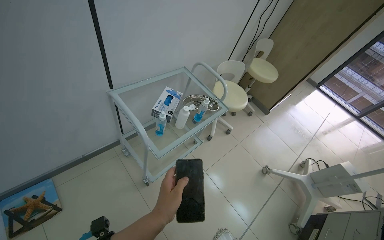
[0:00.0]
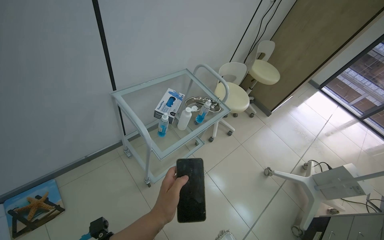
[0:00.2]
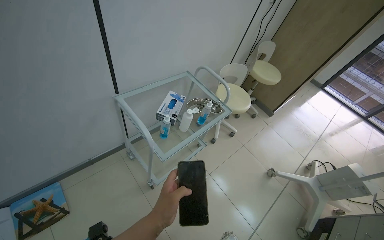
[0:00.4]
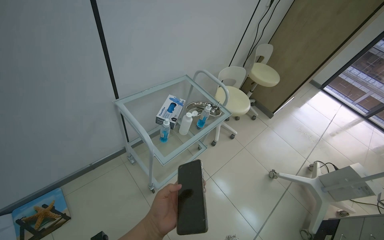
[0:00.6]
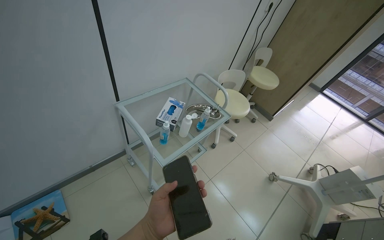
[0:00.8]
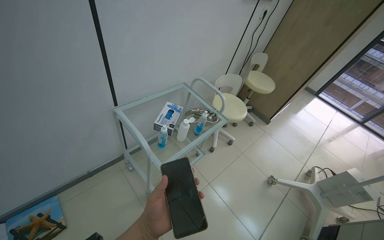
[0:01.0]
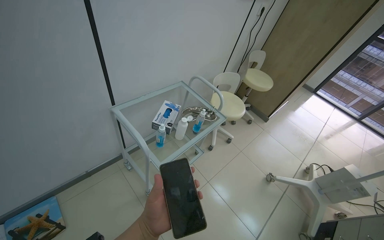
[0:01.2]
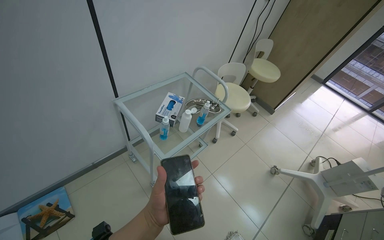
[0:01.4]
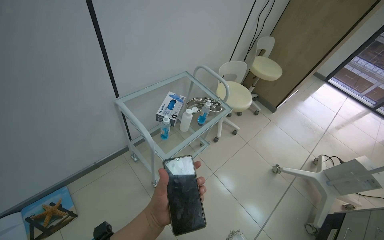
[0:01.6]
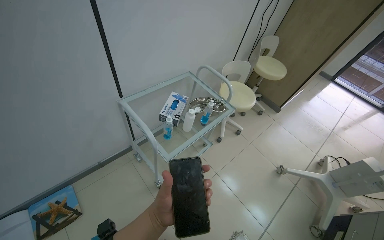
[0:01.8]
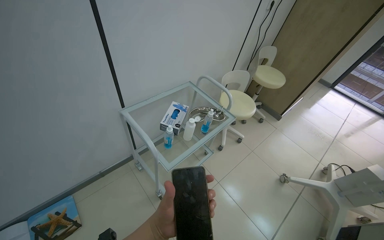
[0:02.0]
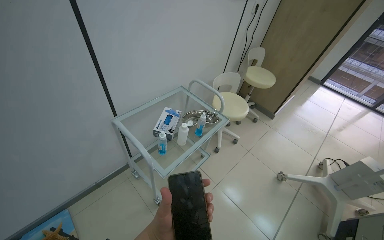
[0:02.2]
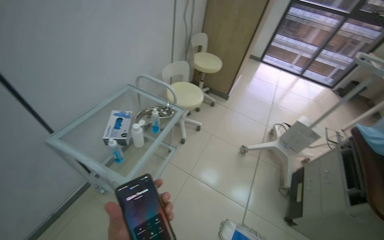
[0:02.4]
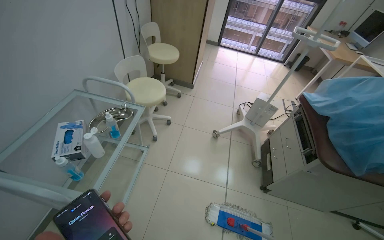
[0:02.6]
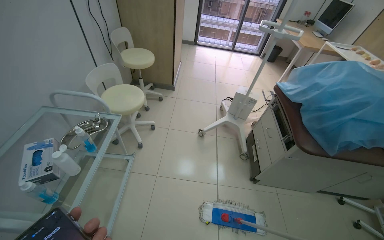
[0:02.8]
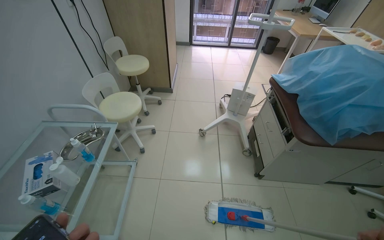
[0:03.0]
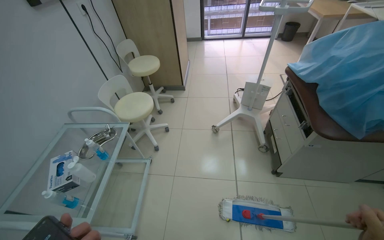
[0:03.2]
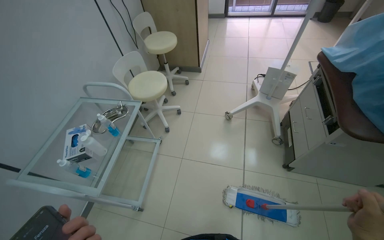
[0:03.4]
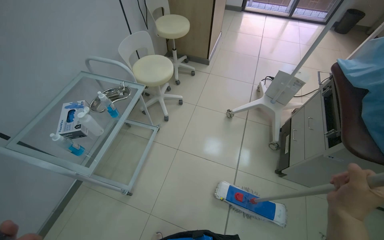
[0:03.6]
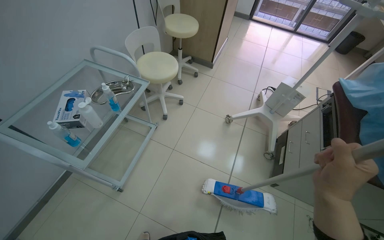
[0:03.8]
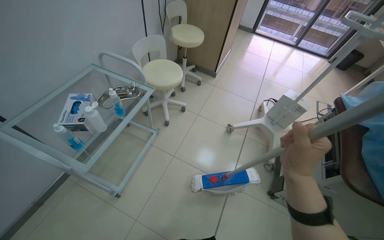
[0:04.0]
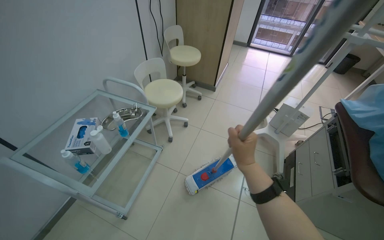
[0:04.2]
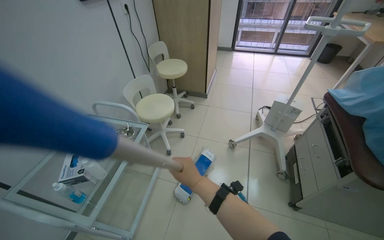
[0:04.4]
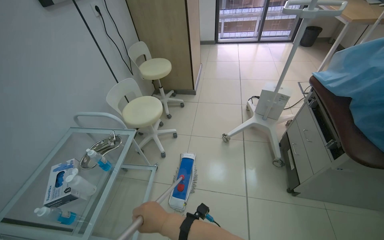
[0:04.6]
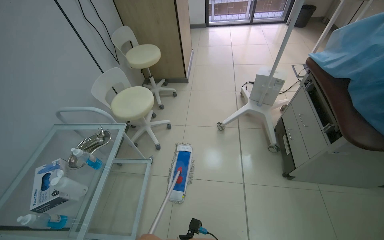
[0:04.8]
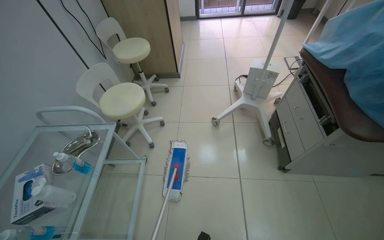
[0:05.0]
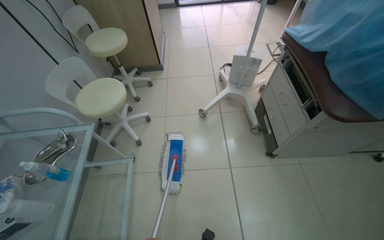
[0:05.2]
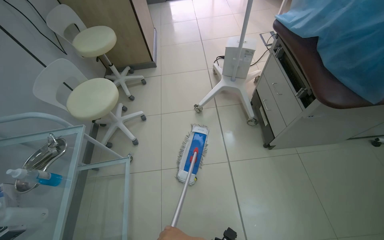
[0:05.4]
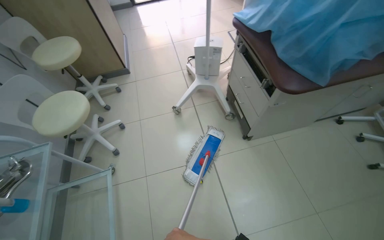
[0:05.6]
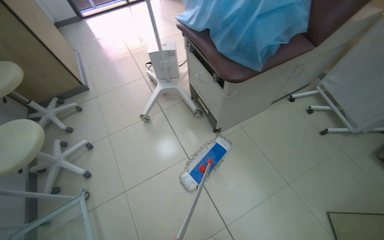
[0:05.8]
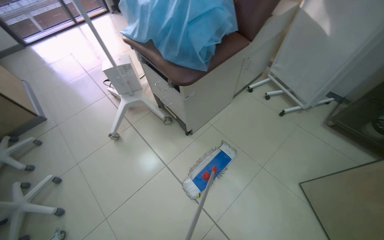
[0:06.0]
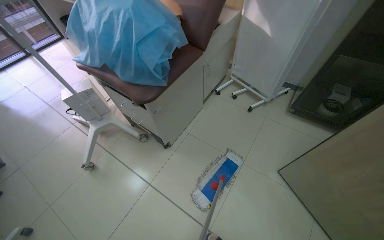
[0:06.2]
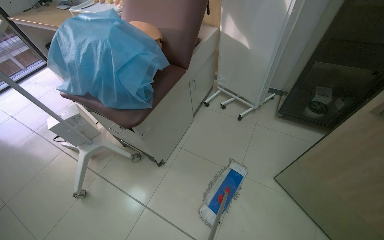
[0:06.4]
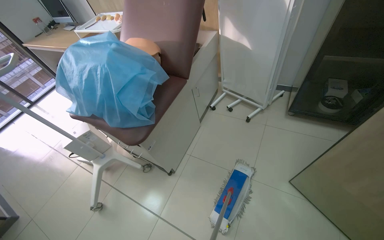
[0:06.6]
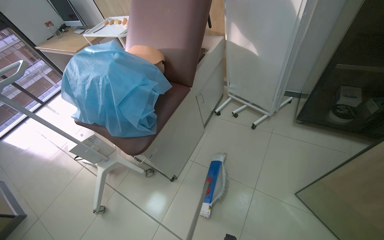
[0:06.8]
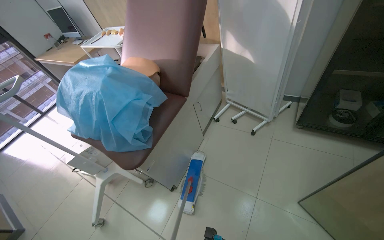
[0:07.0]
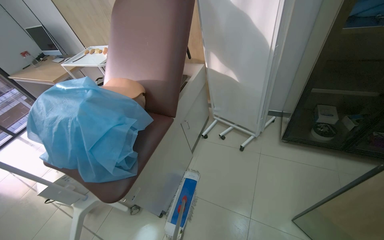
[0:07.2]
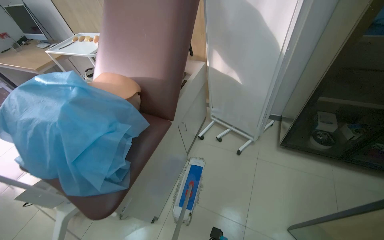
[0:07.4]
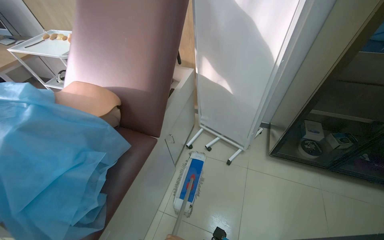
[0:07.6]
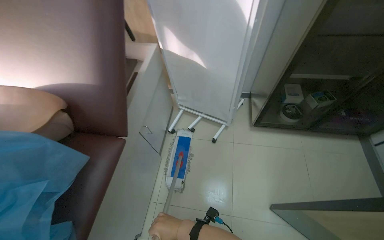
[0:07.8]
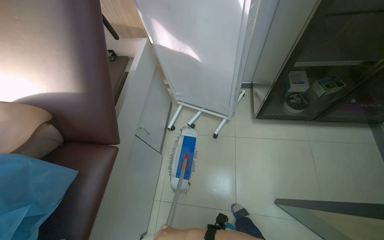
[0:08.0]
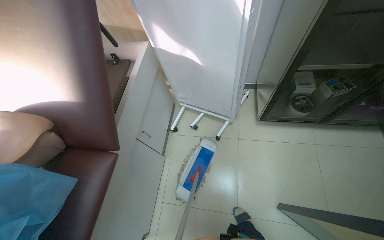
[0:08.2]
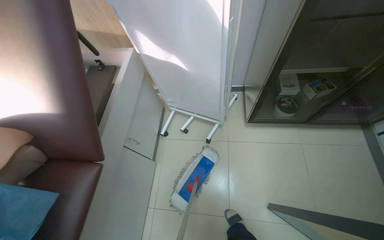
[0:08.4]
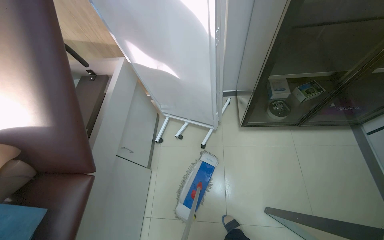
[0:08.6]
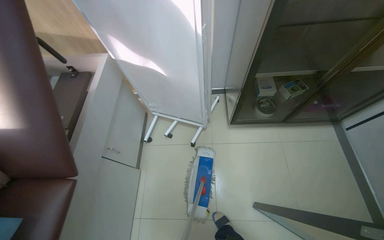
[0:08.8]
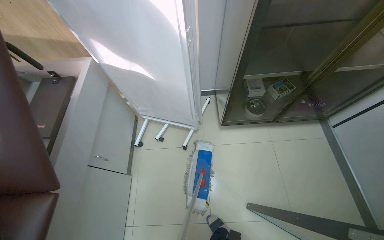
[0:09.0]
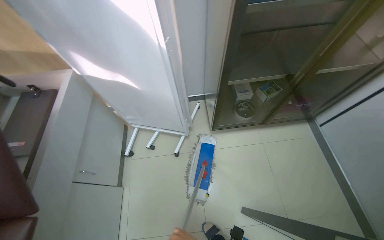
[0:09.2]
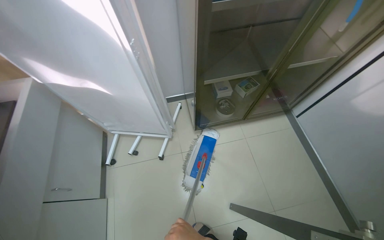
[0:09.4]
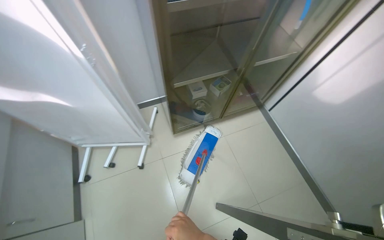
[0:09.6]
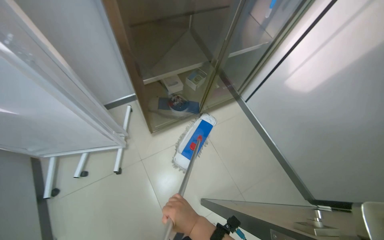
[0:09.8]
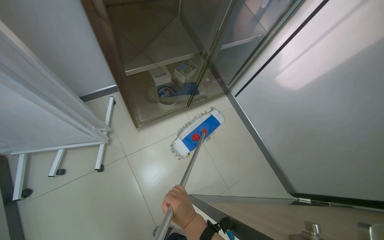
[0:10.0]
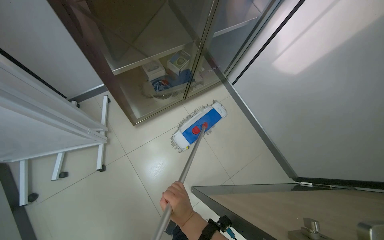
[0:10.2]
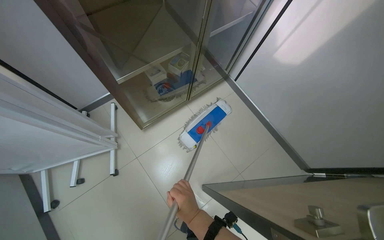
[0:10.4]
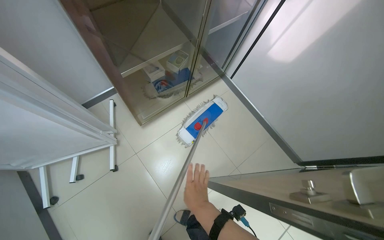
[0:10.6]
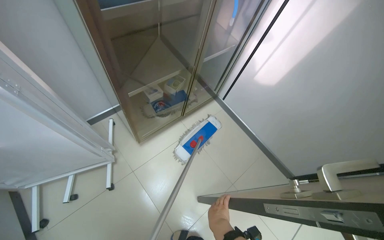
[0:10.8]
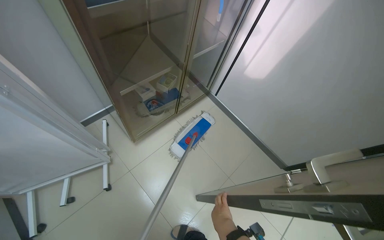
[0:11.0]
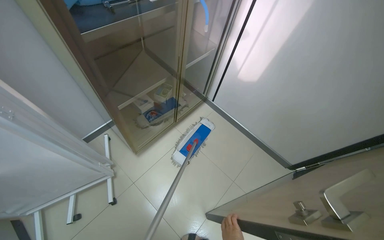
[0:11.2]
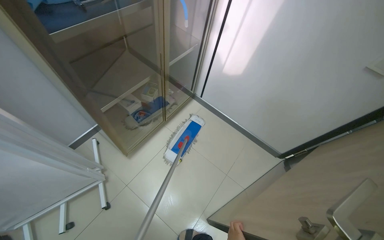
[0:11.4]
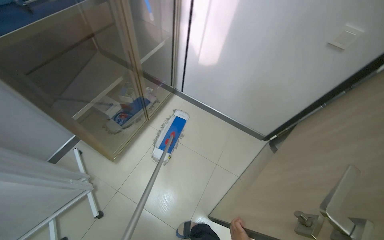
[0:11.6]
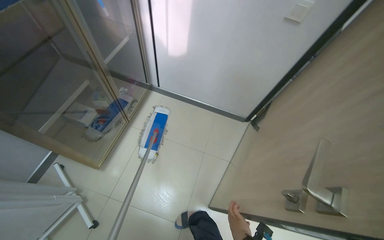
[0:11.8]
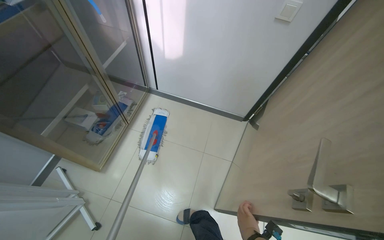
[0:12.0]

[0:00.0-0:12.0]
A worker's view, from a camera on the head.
Job: mopping floor.
The whole recording: Mopping room floor. The worker mops the floor in the room, moving furniture and objects to clean the entire area.
0:01.6 to 0:03.0: The head rotates about 45 degrees to the right.
0:04.4 to 0:06.0: The head rotates roughly 60 degrees to the right.
0:06.0 to 0:07.6: The camera travels about 60 cm. The wearer looks some 25 degrees further to the right.
0:07.6 to 0:09.0: The wearer's head swings approximately 25 degrees to the right. The view tilts about 10 degrees downward.
0:09.0 to 0:10.4: The wearer looks some 35 degrees further to the right.
0:10.4 to 0:12.0: The wearer looks about 35 degrees further to the right.

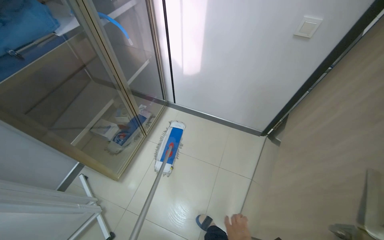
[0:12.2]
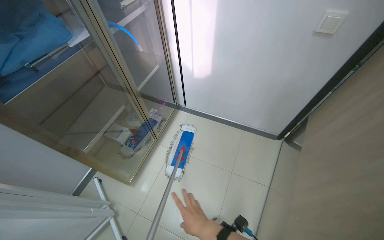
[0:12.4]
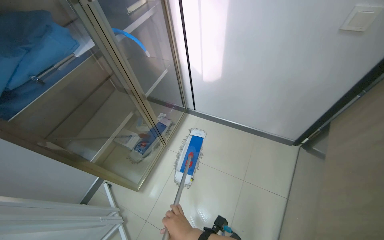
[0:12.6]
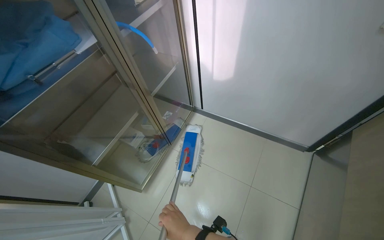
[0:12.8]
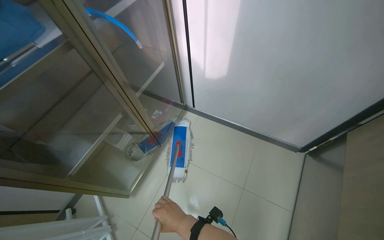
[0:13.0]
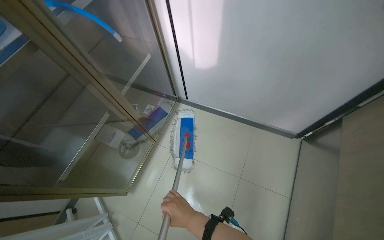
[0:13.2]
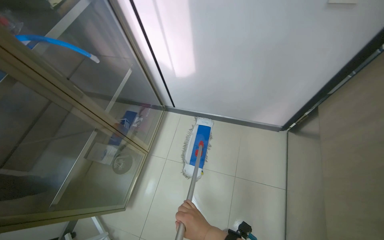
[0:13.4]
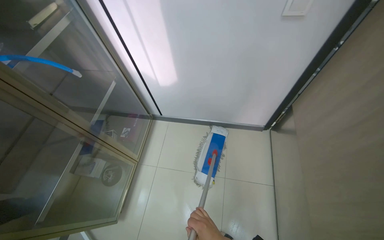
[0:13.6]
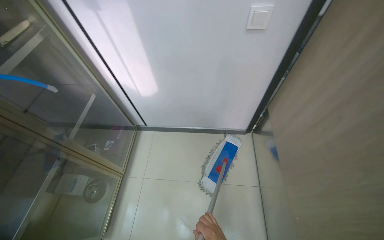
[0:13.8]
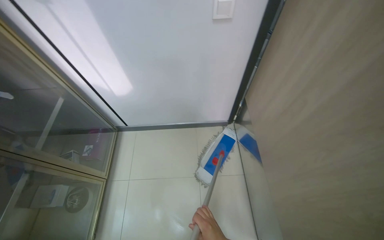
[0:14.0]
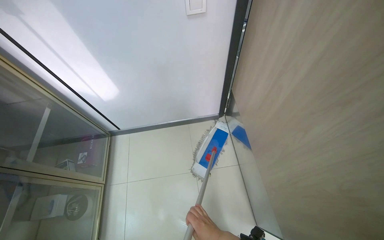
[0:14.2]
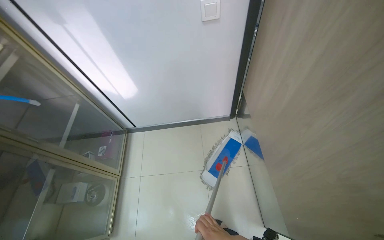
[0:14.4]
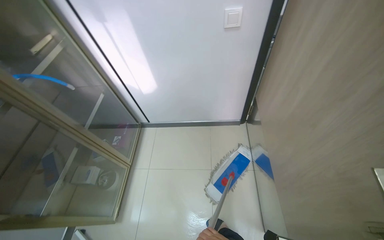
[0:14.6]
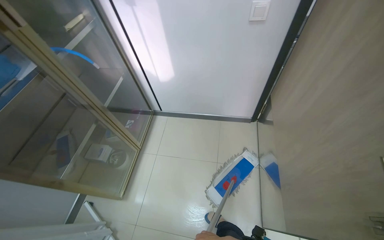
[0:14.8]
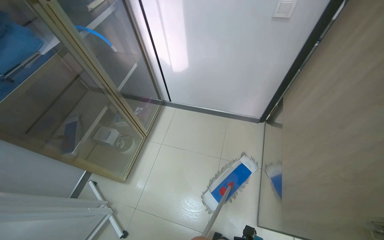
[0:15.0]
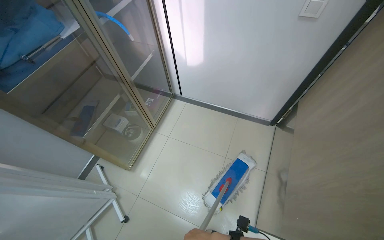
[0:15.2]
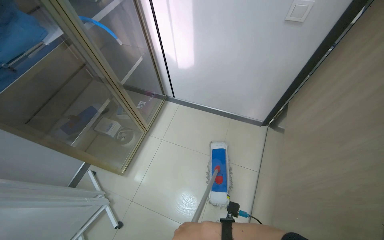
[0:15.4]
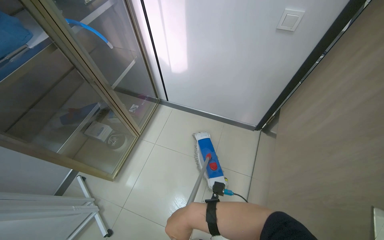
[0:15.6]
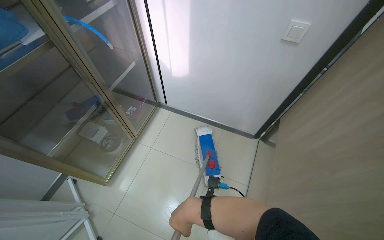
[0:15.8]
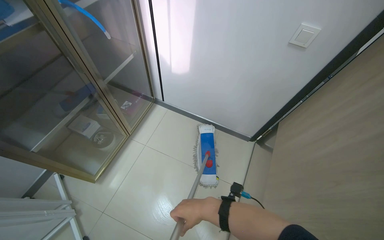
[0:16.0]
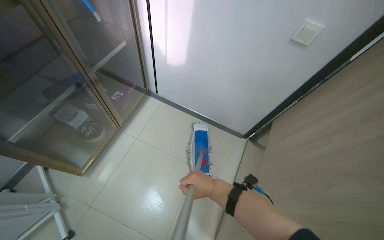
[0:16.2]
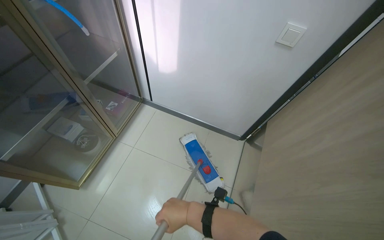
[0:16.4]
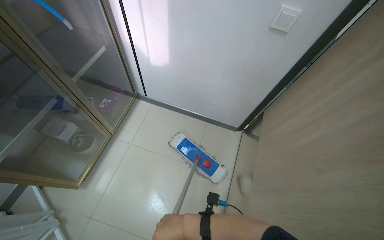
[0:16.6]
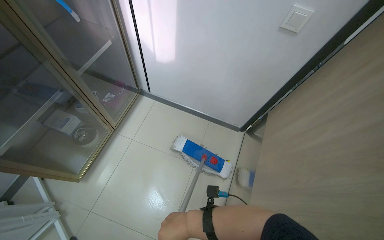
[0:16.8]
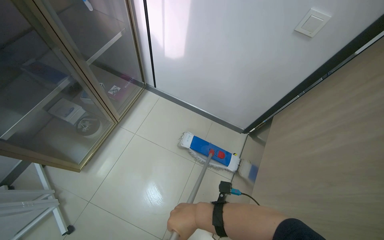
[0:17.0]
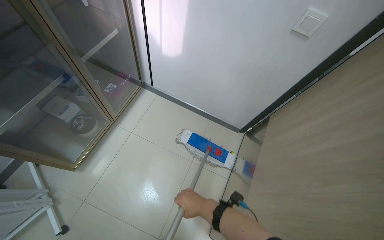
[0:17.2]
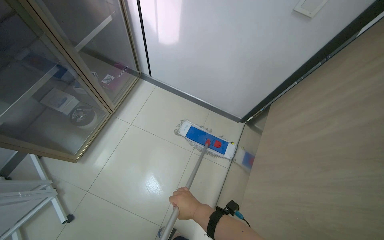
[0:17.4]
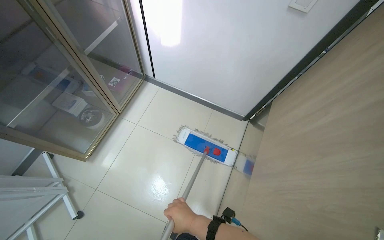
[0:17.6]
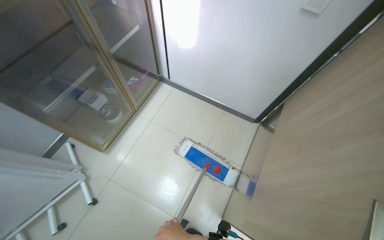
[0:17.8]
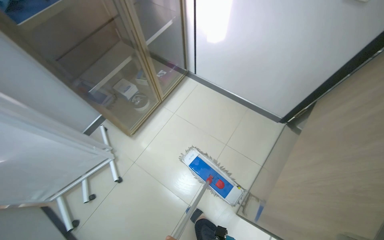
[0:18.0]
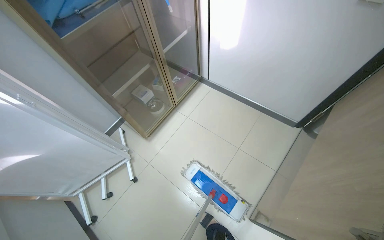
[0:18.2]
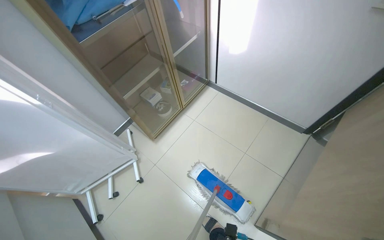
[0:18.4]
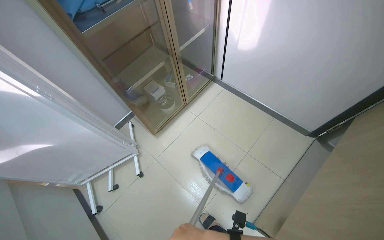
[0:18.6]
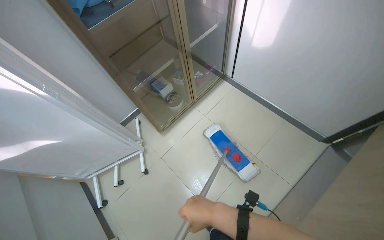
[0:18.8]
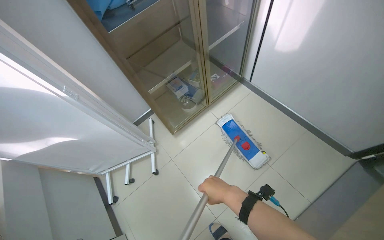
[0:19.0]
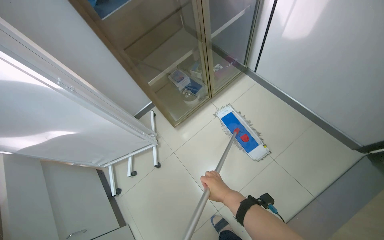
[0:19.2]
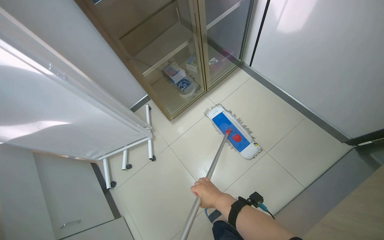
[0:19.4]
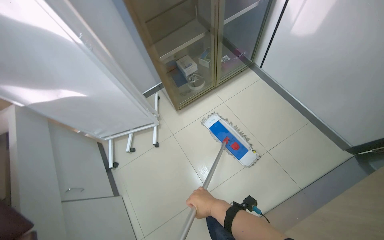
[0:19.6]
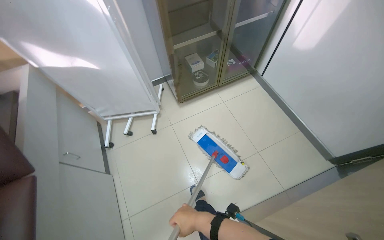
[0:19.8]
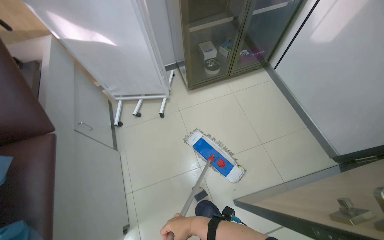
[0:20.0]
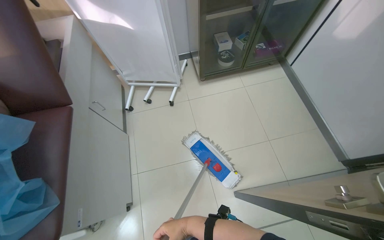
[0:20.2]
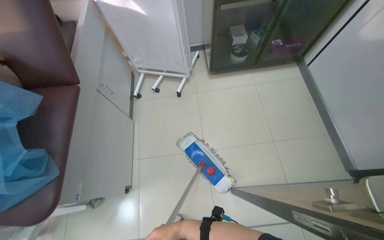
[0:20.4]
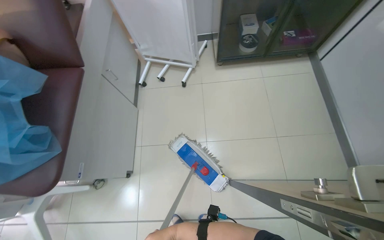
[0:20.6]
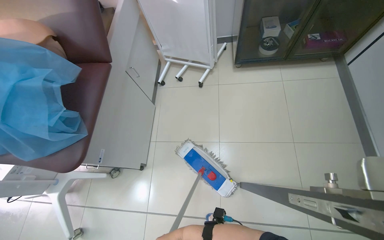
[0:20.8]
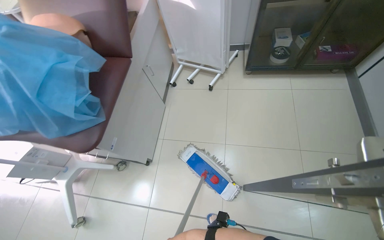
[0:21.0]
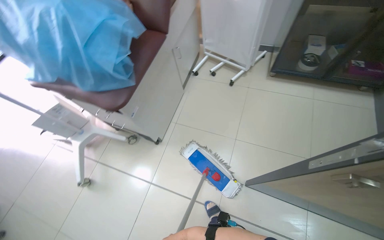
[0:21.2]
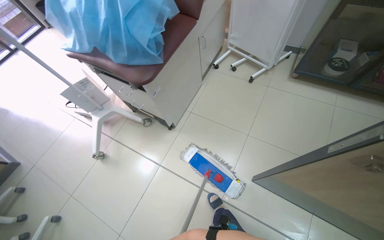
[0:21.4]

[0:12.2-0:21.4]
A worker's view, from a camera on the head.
Job: mopping floor.
The whole recording: Mopping room floor. The worker mops the floor in the room, moving furniture and objects to clean the entire area.
0:13.8 to 0:15.2: The wearer looks roughly 20 degrees further to the left.
0:16.8 to 0:18.4: The wearer looks roughly 25 degrees further to the left.
0:18.4 to 0:19.8: Everything in view rotates some 25 degrees clockwise.
0:19.8 to 0:21.4: The head travels some 50 cm. The head turns to the left by approximately 55 degrees.
